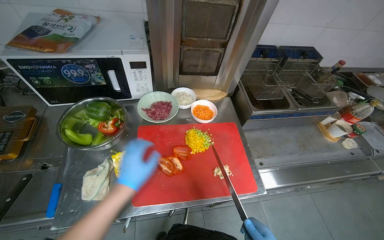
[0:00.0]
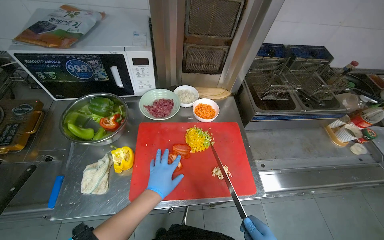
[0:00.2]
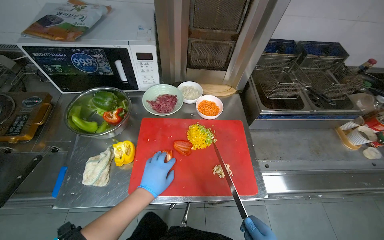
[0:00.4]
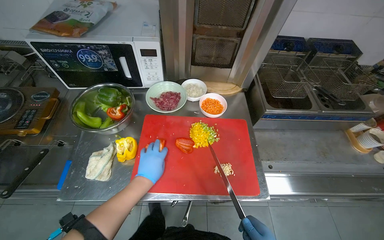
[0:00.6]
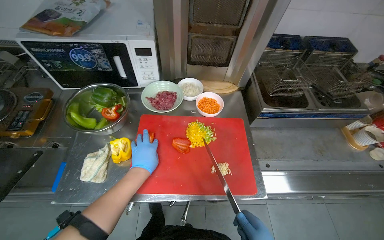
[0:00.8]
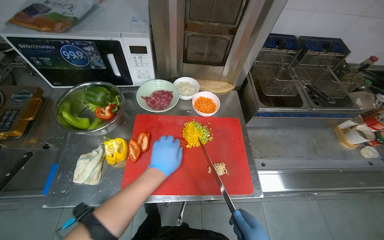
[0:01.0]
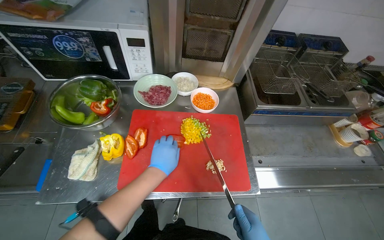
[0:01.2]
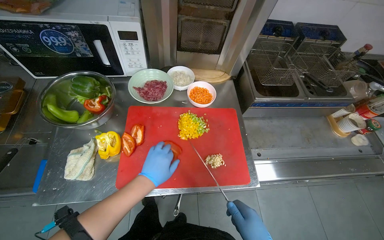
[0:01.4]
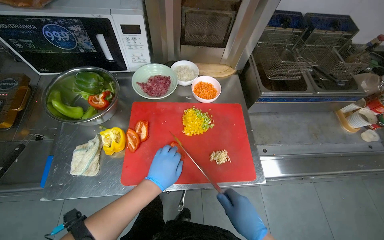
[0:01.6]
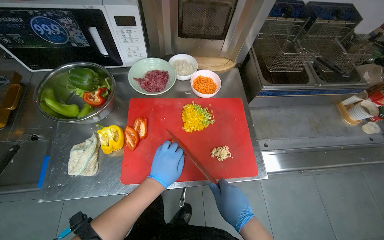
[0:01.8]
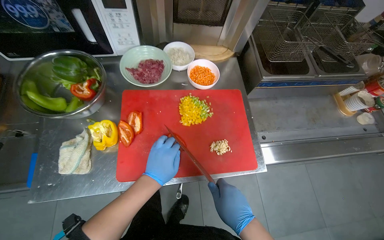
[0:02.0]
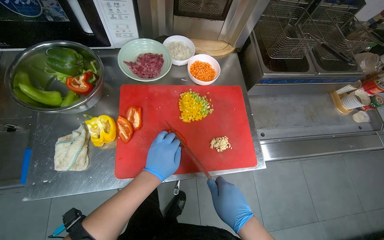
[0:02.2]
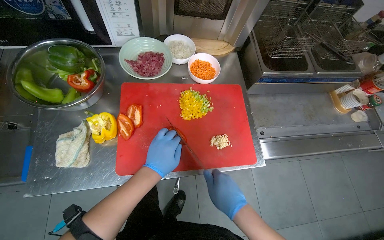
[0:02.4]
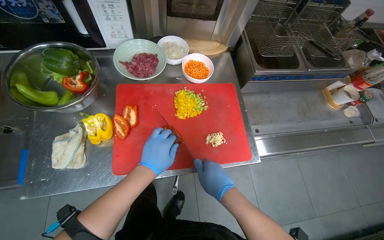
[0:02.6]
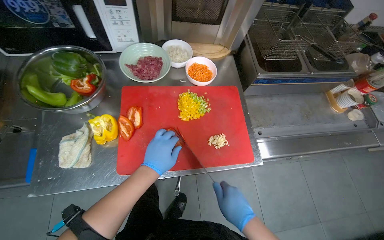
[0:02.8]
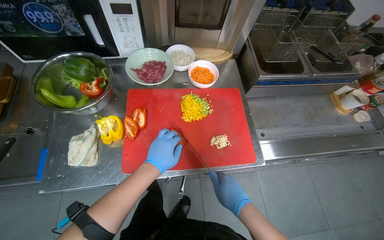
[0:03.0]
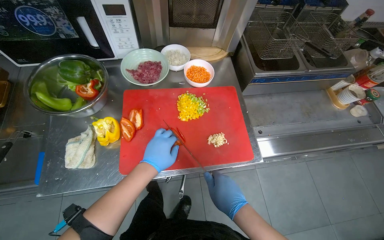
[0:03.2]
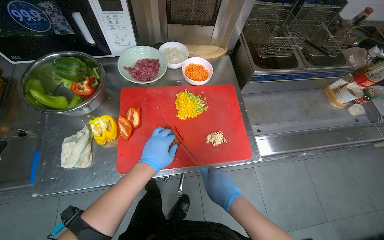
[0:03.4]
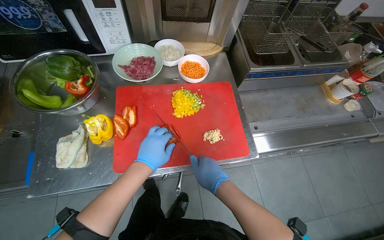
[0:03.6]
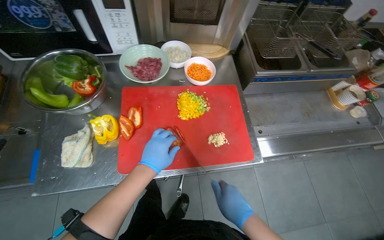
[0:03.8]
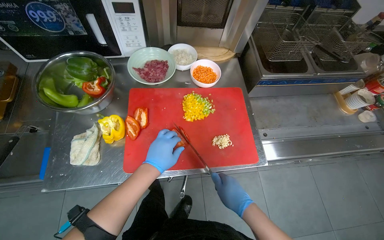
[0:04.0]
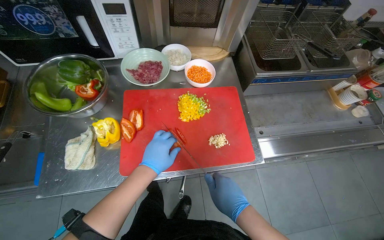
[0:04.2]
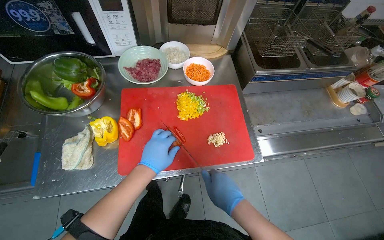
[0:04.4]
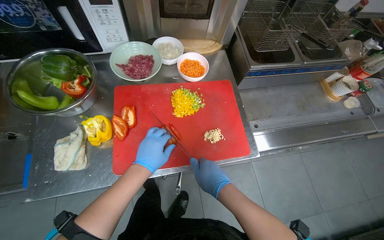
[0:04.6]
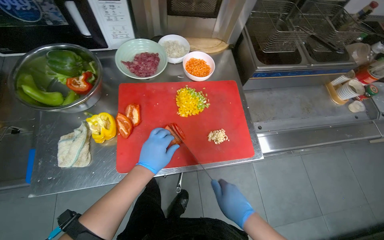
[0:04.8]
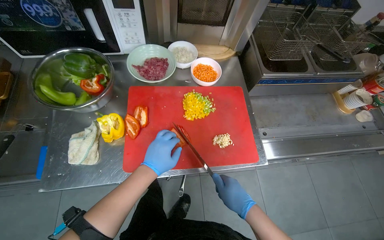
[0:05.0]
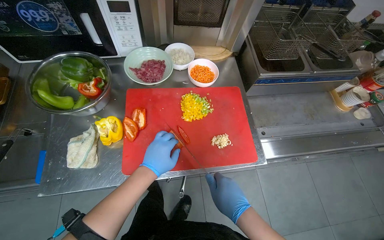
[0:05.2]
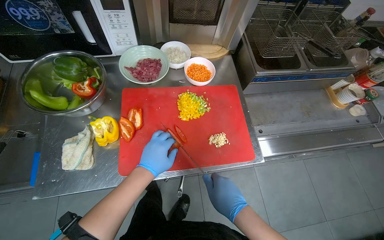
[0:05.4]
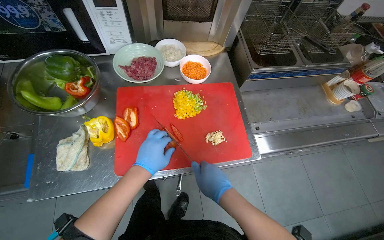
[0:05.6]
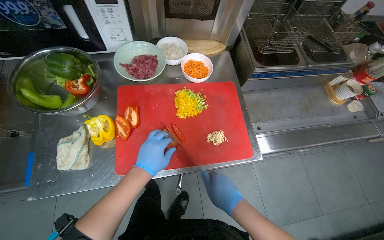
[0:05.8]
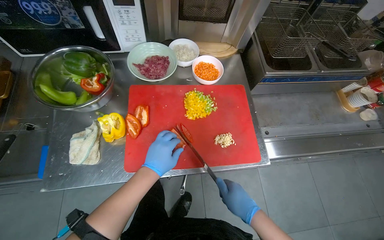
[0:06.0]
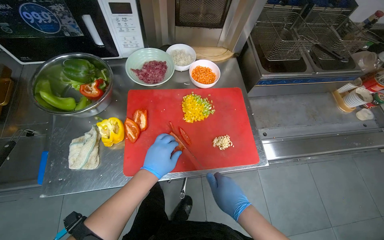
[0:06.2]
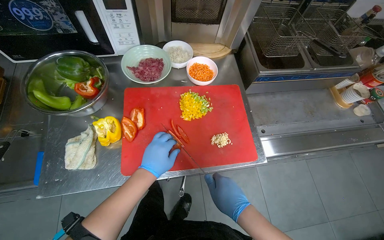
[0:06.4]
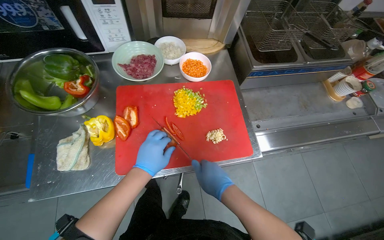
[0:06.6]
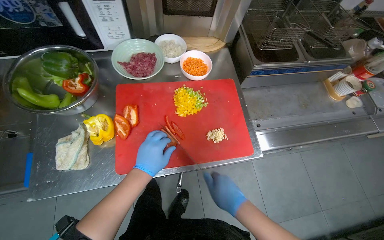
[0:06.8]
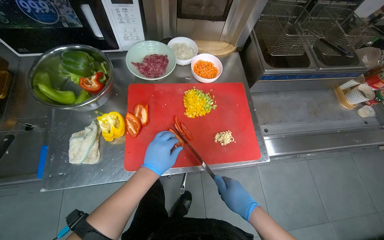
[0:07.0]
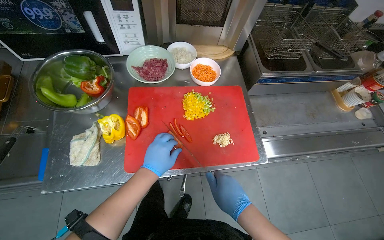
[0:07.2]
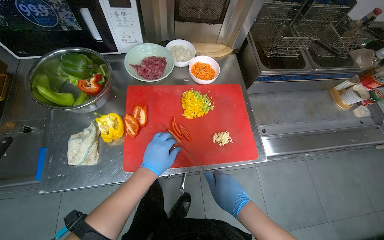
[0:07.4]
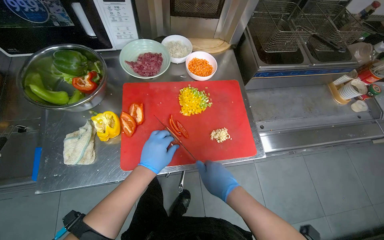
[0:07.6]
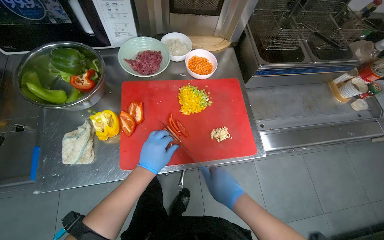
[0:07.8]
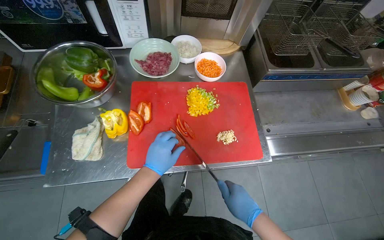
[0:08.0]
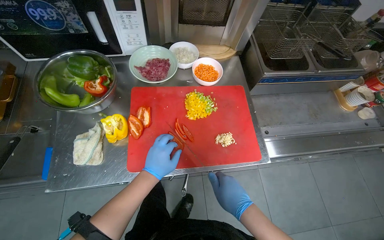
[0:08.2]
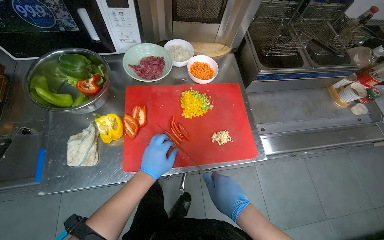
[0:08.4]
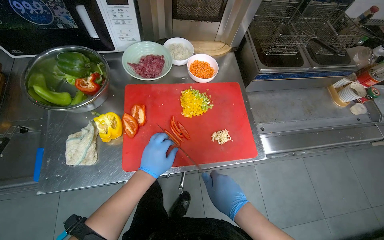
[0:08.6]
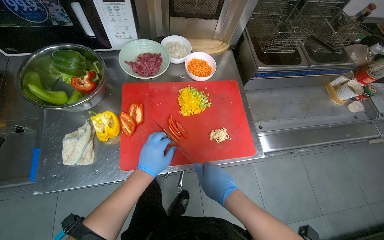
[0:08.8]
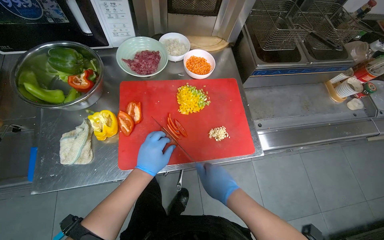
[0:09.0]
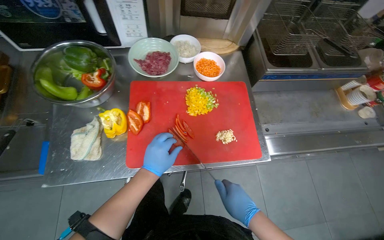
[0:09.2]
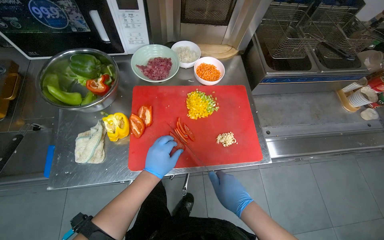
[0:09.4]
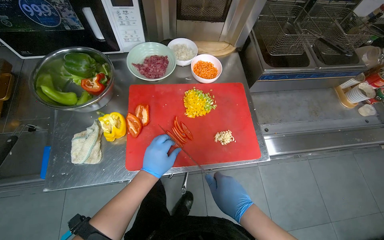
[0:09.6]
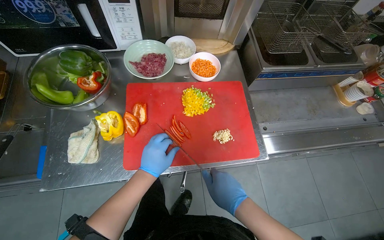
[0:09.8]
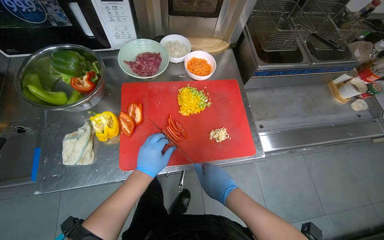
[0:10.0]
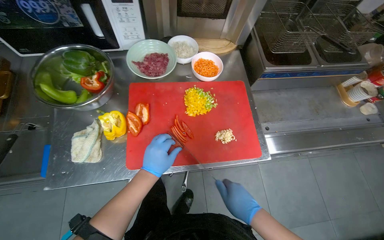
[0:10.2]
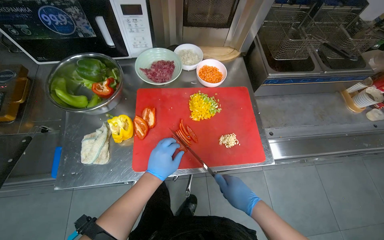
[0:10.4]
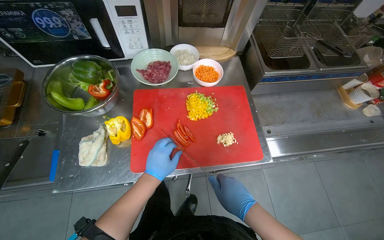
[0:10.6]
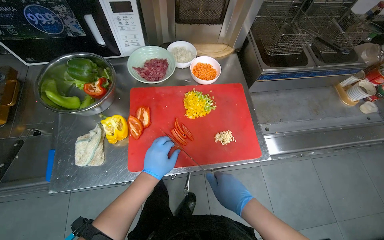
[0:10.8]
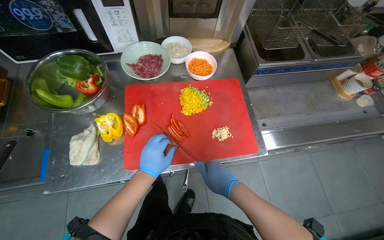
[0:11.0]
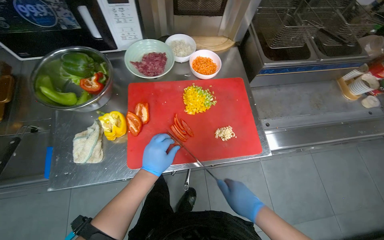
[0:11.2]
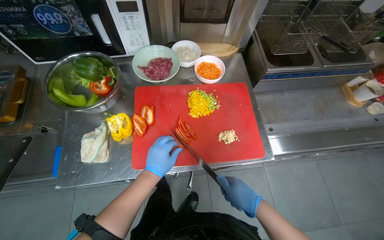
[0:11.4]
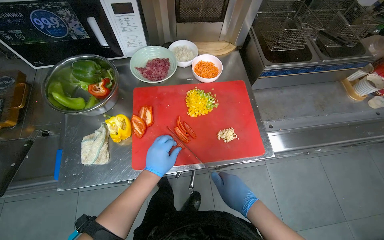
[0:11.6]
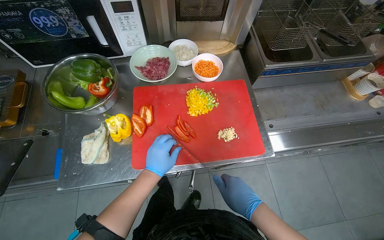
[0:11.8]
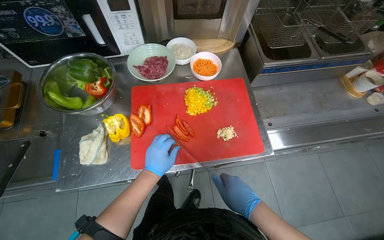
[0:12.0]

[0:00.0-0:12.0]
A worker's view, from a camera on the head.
Job: preparing food.
The whole recording: Slicing peppers on cutting board. The worker slices various colored peppers on a red cutting board.
0:00.0 to 0:01.6: The left hand travels to the right by roughly 10 cm.
0:01.6 to 0:12.0: The hands are busy where they are.

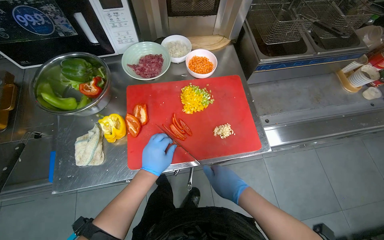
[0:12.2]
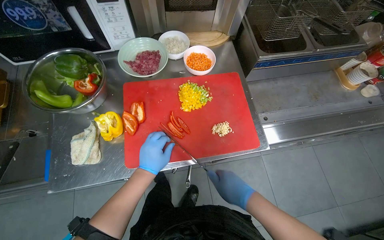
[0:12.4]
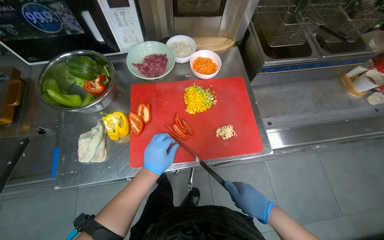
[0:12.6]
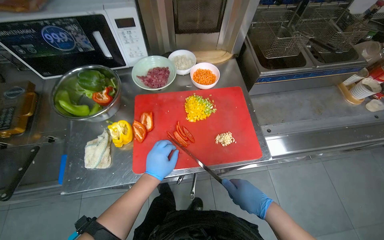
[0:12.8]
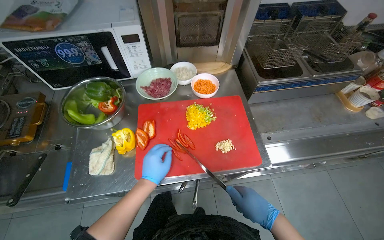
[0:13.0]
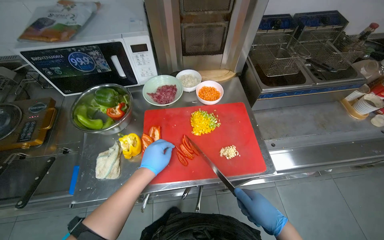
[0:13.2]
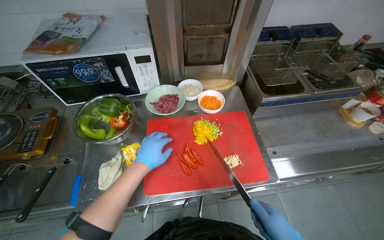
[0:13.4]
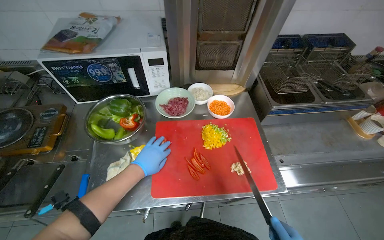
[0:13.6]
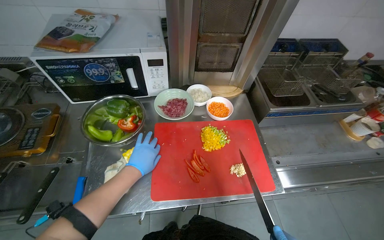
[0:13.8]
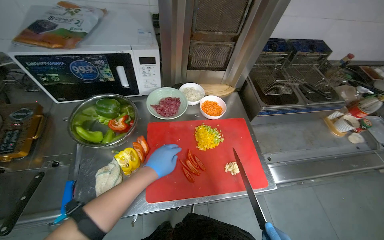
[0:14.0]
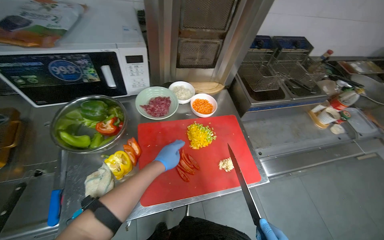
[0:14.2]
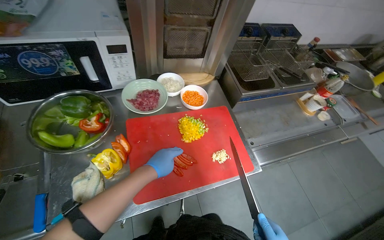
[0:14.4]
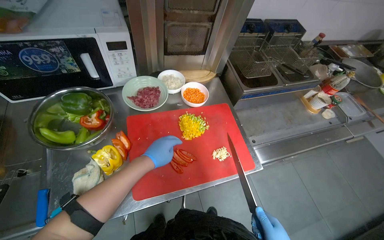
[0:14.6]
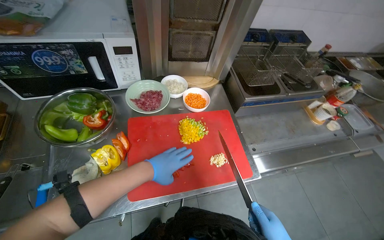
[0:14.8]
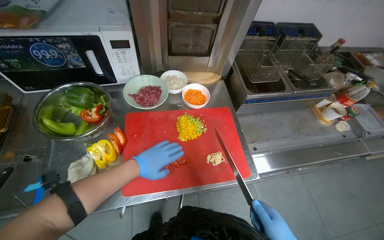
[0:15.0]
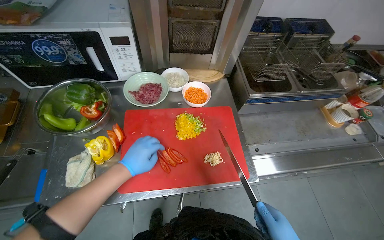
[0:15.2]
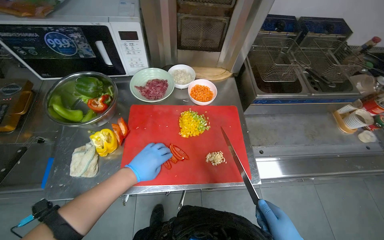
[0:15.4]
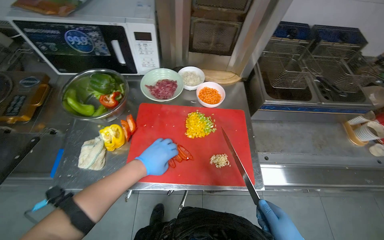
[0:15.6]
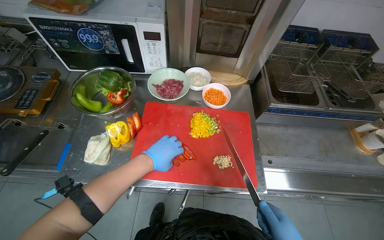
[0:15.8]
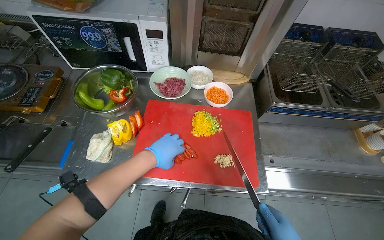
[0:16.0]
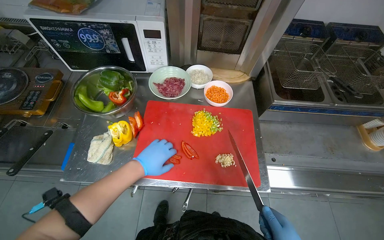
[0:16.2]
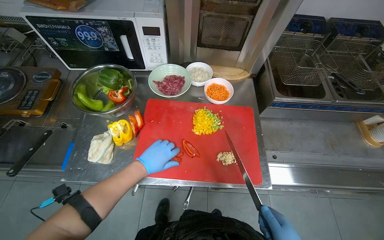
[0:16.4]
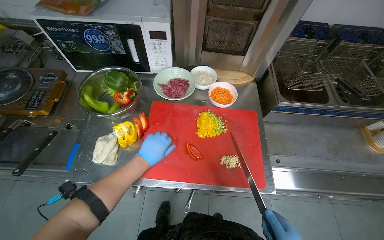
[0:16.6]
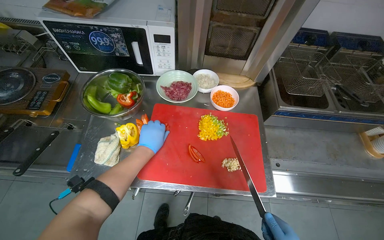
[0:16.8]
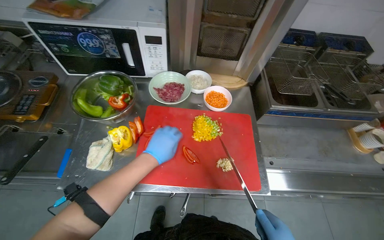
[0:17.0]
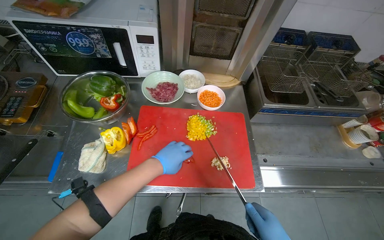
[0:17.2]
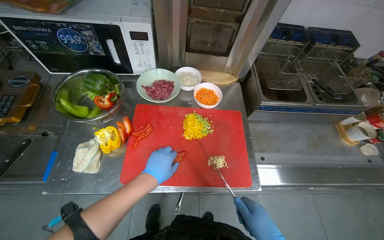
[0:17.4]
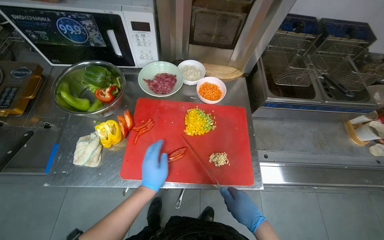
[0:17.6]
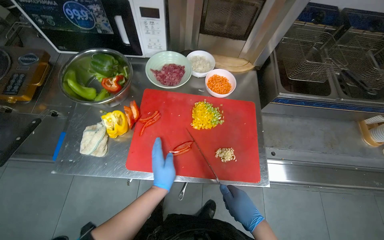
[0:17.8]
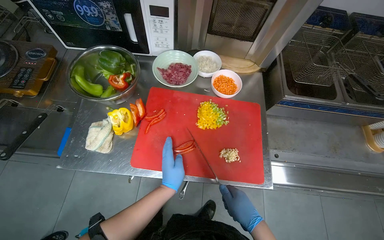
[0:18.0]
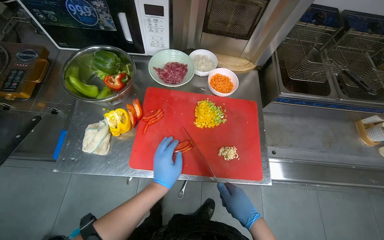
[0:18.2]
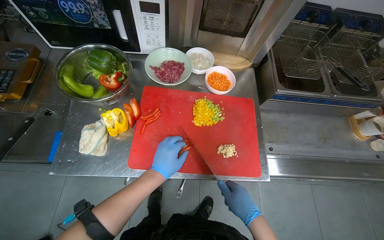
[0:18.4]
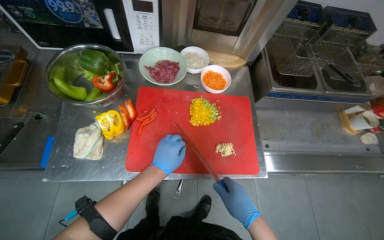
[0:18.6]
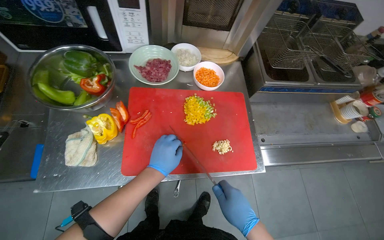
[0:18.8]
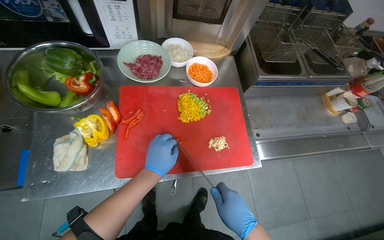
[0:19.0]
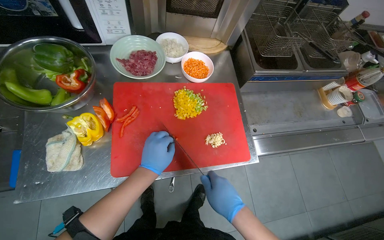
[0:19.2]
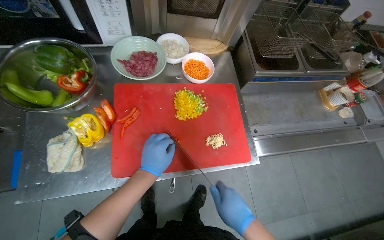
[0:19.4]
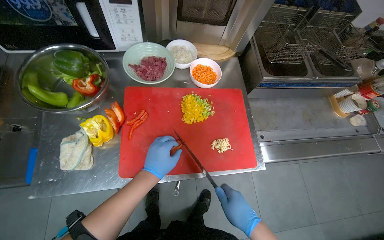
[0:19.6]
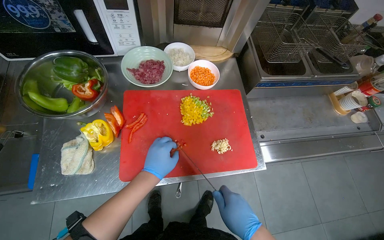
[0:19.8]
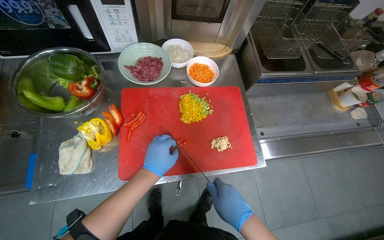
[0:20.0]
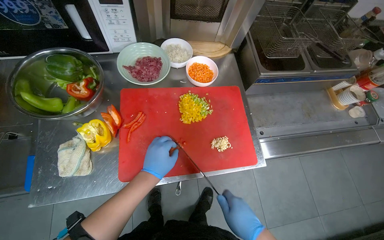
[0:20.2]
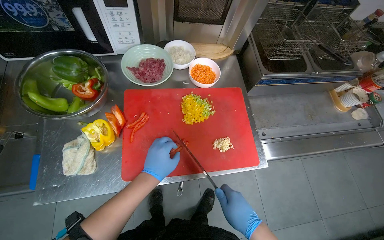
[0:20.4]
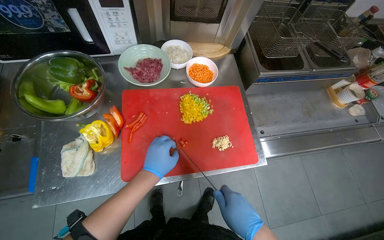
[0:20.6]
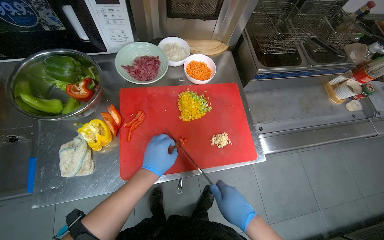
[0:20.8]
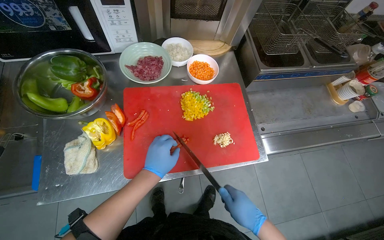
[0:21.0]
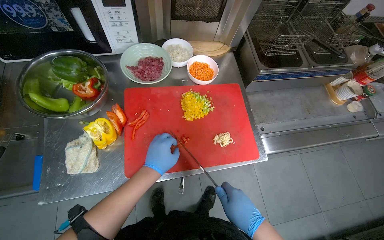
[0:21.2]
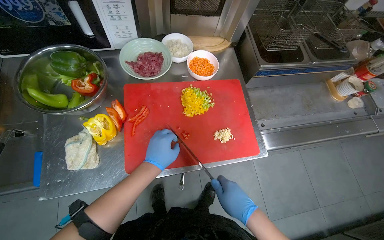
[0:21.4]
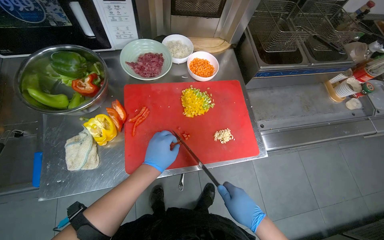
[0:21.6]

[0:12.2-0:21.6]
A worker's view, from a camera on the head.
Job: preparing food.
The whole recording: Slicing peppers on cutting board. The worker slices various colored peppers on a red cutting board.
0:12.2 to 0:13.8: The left hand goes about 15 cm to the left.
0:18.4 to 0:21.6: The hands make small movements and keep their place.
